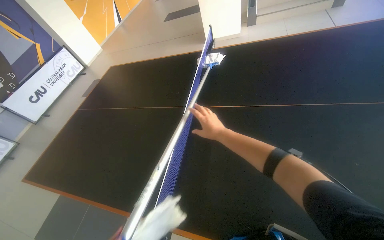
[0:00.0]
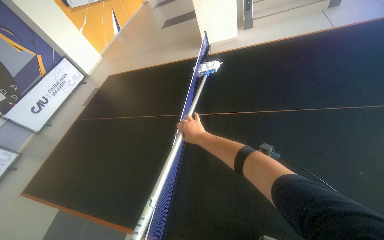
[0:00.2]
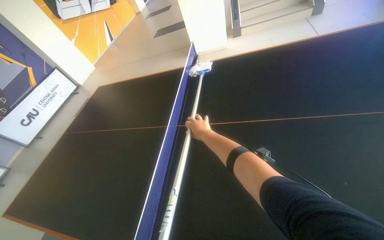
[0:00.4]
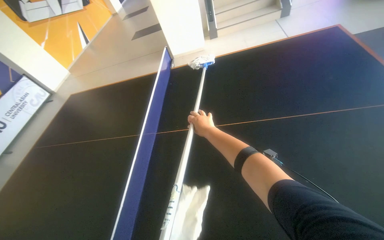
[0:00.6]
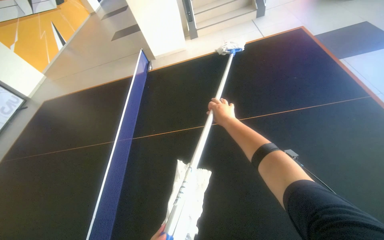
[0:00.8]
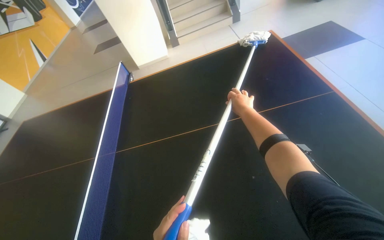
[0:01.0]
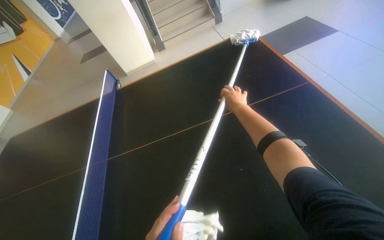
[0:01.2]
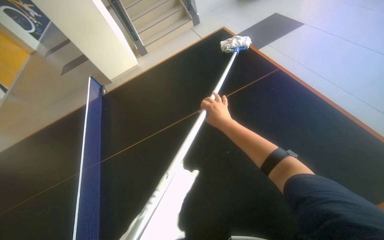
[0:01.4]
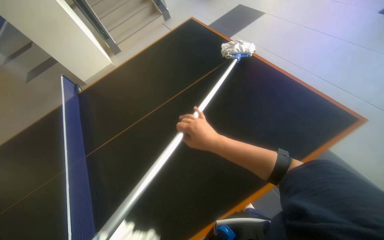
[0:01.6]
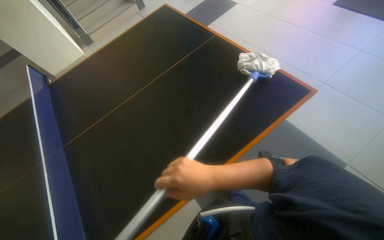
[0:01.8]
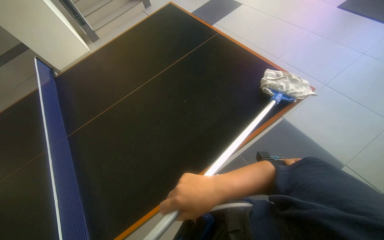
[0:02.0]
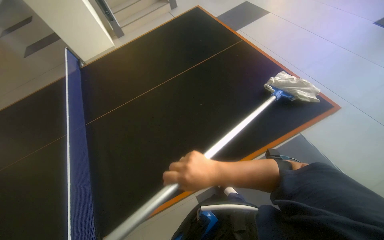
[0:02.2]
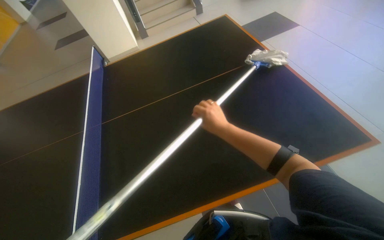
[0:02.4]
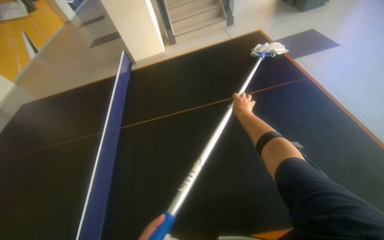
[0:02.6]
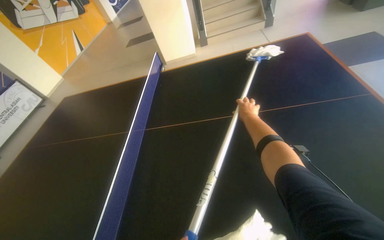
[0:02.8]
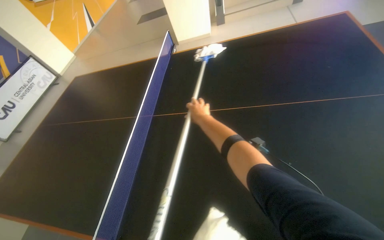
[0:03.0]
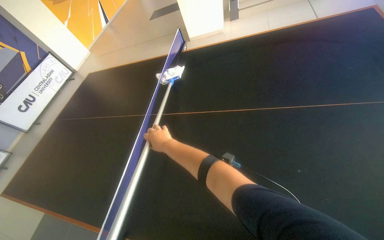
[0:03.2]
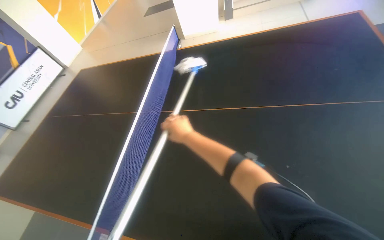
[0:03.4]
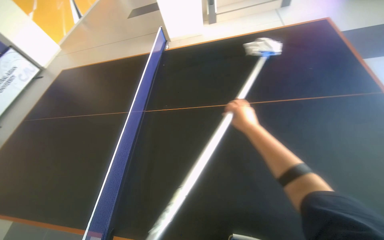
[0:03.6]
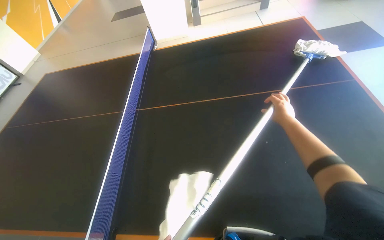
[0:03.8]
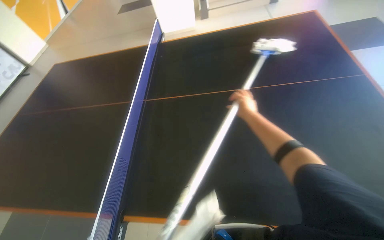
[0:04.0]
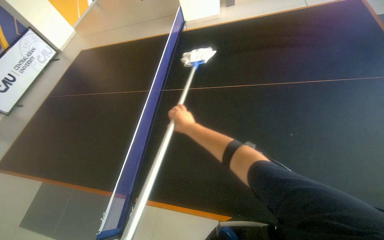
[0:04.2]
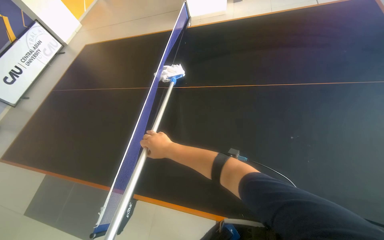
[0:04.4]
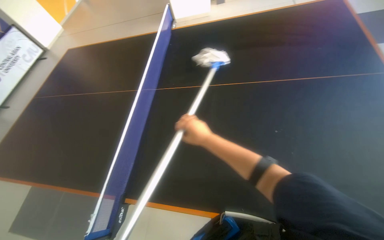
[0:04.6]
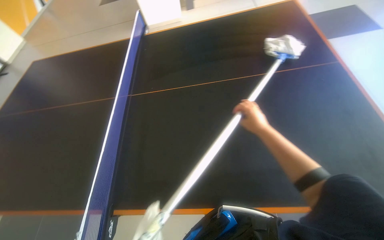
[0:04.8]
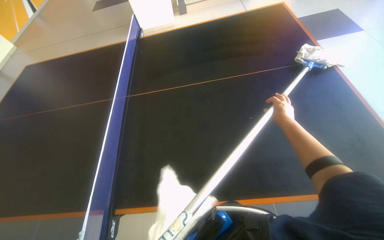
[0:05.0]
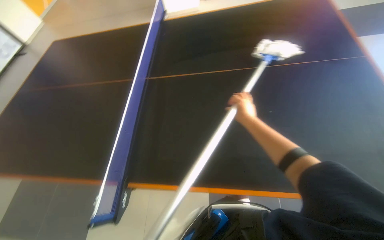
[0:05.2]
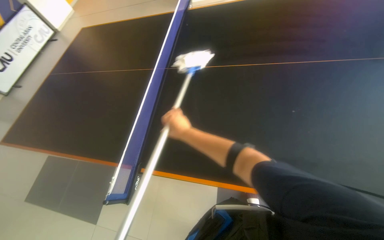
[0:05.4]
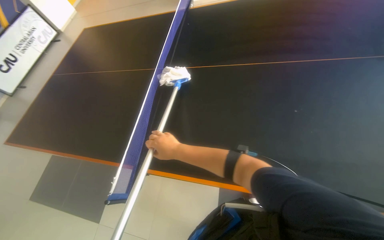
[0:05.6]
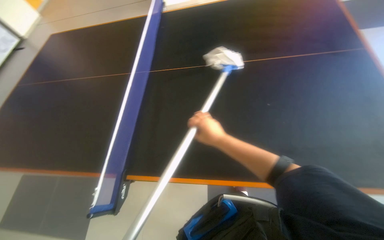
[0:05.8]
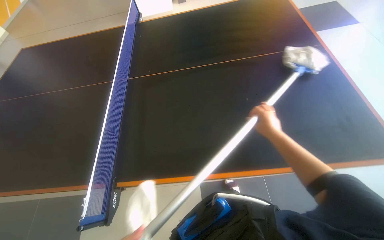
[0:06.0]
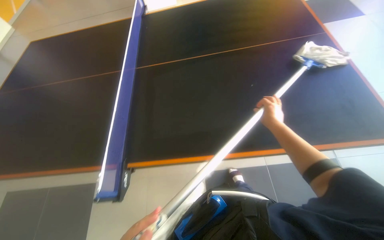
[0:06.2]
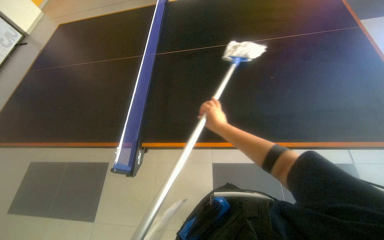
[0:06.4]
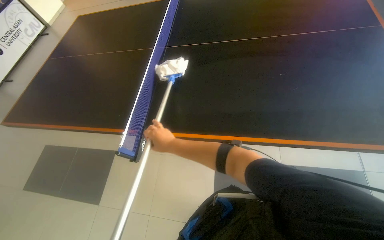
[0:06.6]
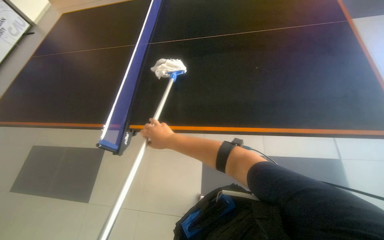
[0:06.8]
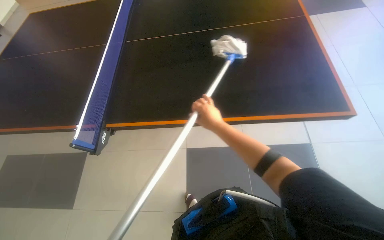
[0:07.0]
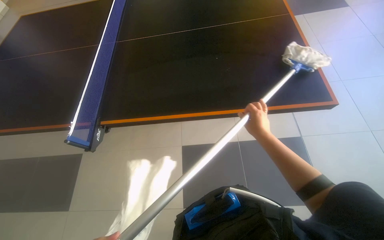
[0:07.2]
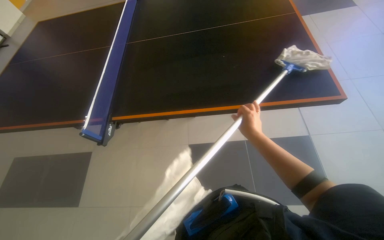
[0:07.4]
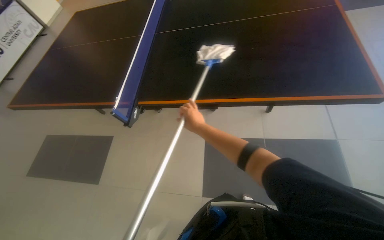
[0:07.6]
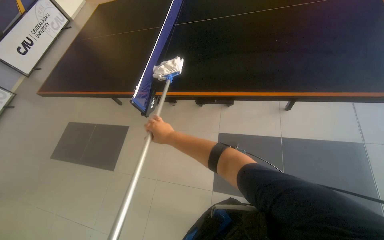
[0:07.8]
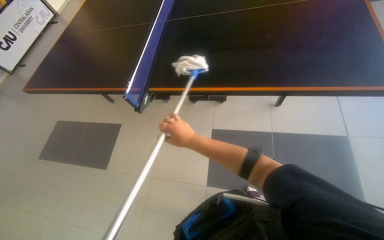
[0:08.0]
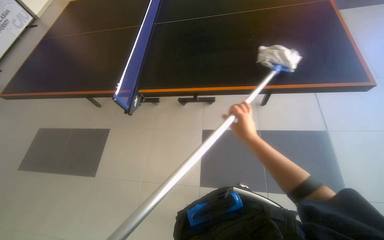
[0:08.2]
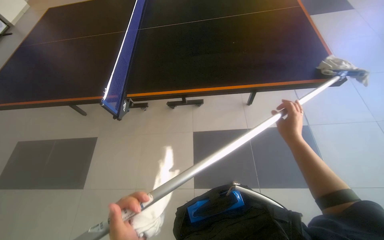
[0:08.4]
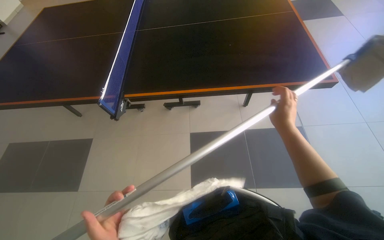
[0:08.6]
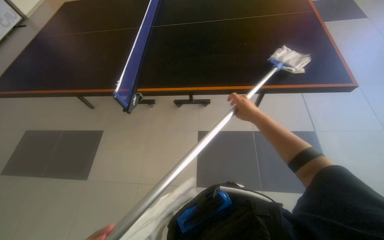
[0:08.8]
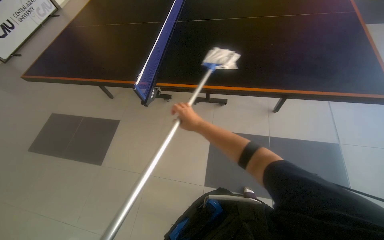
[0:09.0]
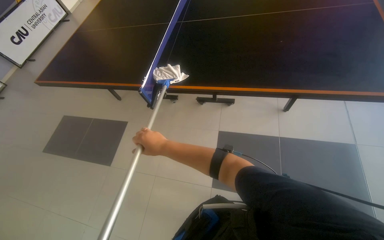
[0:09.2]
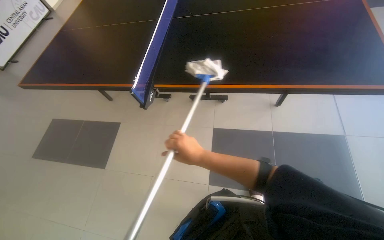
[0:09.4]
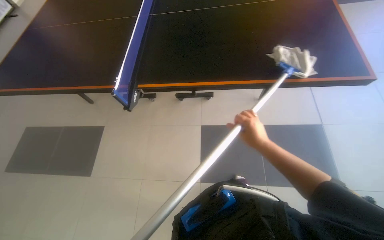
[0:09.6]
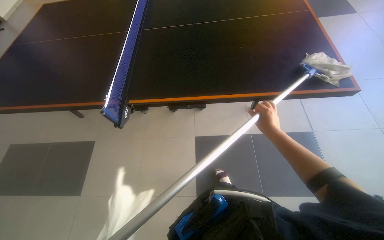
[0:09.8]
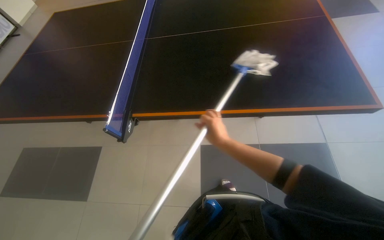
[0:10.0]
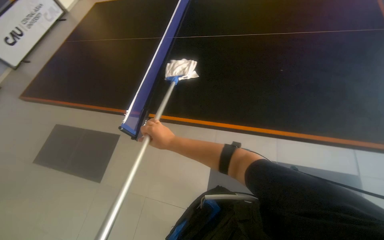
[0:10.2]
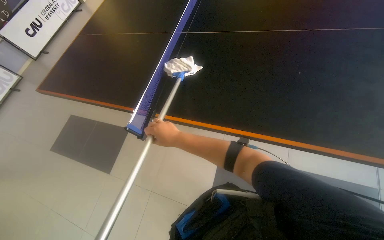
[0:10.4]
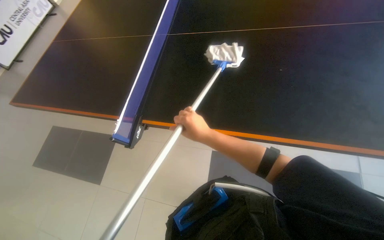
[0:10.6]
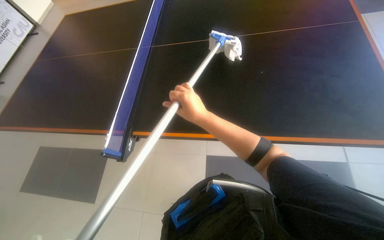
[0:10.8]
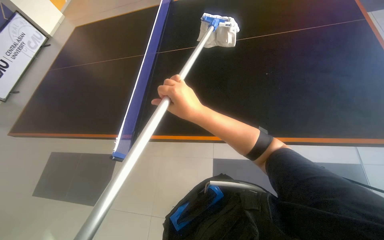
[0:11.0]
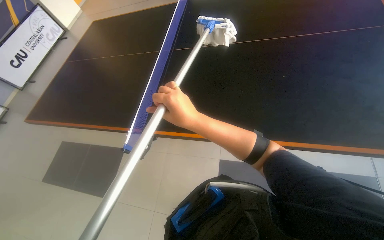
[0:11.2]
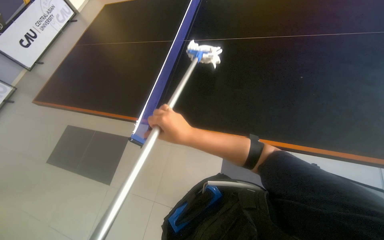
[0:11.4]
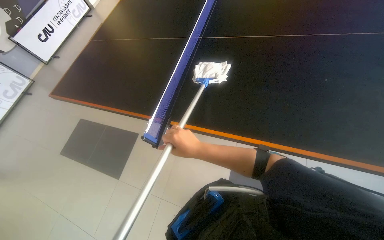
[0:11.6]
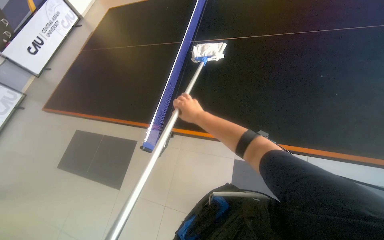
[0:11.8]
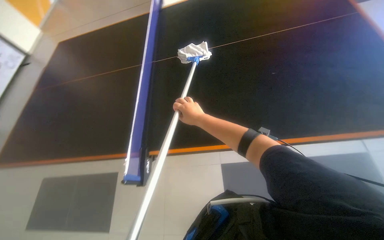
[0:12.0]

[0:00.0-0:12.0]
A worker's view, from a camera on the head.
Job: wiping surfaces.
The whole recording: Cleaning ping-pong table with mop. The worker cleans the surface of a ping-pong table using a mop.
0.0 to 1.6 s: The head turns to the right by some 40 degrees.
1.6 to 3.0 s: The head rotates some 35 degrees to the left.
3.0 to 4.4 s: The right hand goes left and right, some 40 cm each way, reversing 2 times.
4.4 to 6.0 s: The right hand moves left and right over roughly 40 cm, changing direction 2 times.
6.0 to 7.6 s: The wearer moves roughly 40 cm.
7.6 to 9.0 s: The right hand swings left and right, about 40 cm each way, with 2 reversals.
9.0 to 10.4 s: The right hand moves left and right over some 35 cm, changing direction 2 times.
10.4 to 12.0 s: The right hand moves up the picture, approximately 10 cm, and goes nearer to the camera and returns, roughly 5 cm each way.

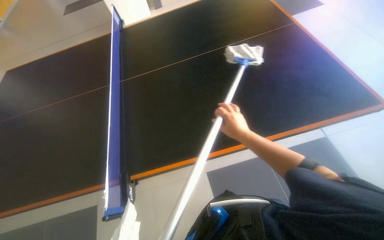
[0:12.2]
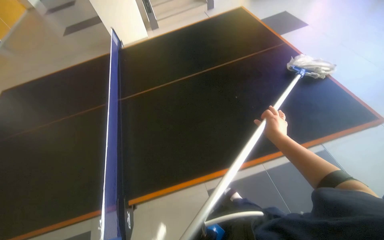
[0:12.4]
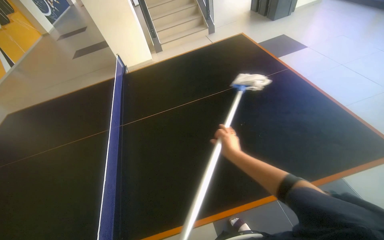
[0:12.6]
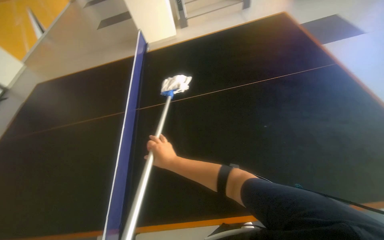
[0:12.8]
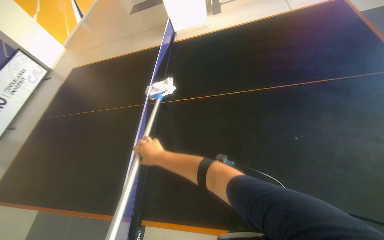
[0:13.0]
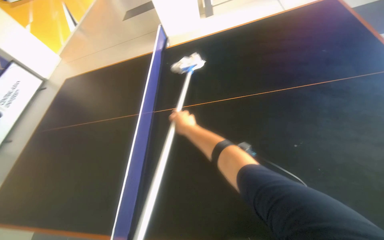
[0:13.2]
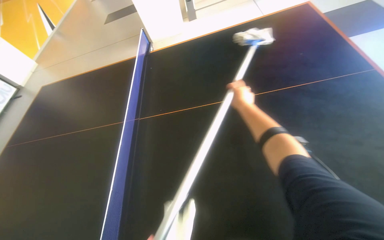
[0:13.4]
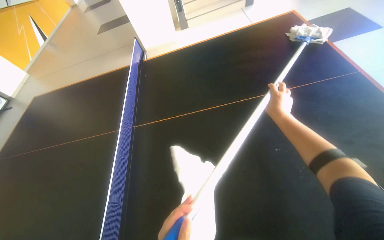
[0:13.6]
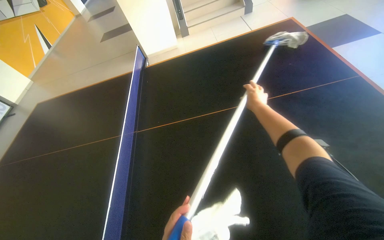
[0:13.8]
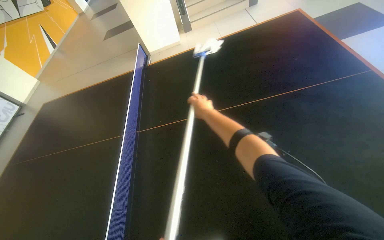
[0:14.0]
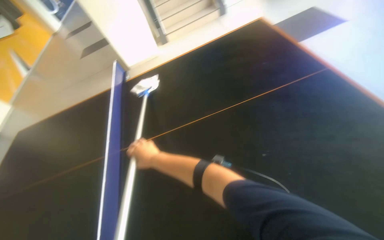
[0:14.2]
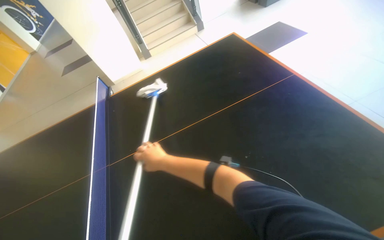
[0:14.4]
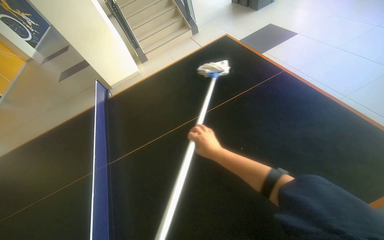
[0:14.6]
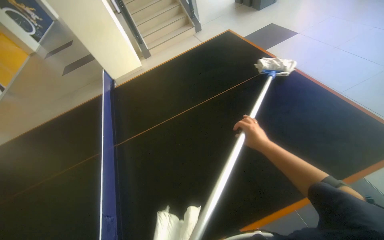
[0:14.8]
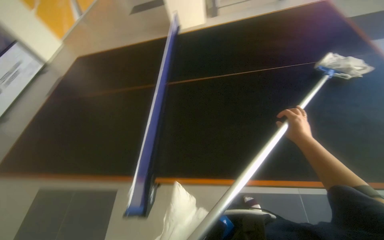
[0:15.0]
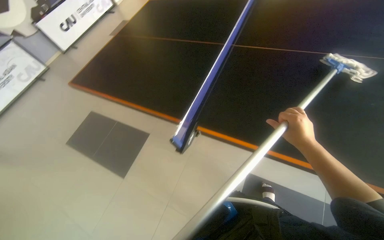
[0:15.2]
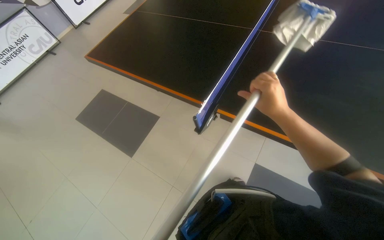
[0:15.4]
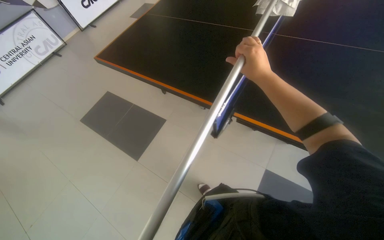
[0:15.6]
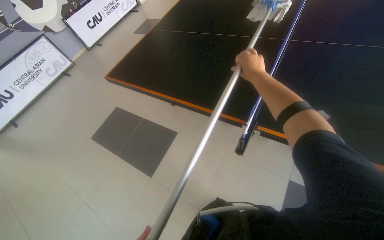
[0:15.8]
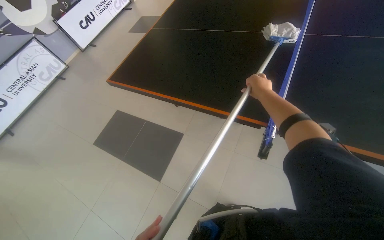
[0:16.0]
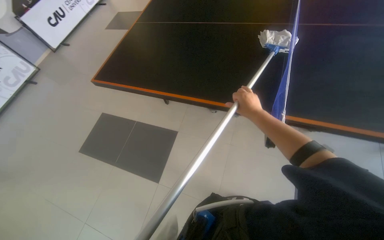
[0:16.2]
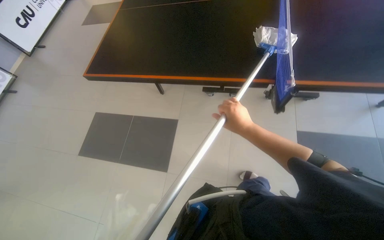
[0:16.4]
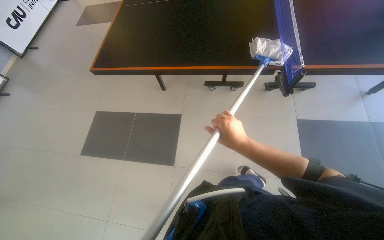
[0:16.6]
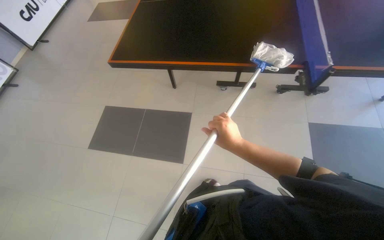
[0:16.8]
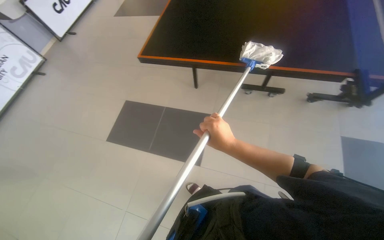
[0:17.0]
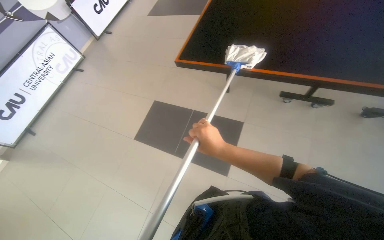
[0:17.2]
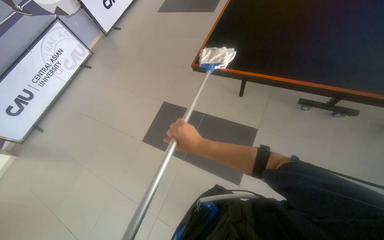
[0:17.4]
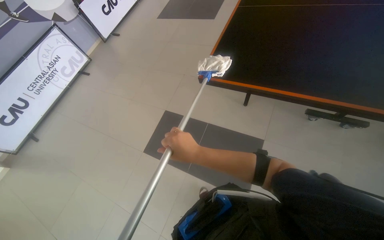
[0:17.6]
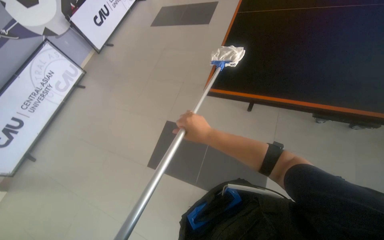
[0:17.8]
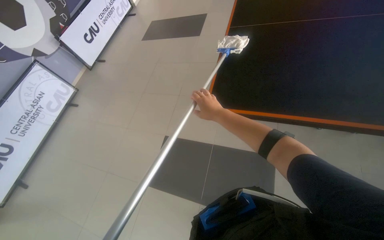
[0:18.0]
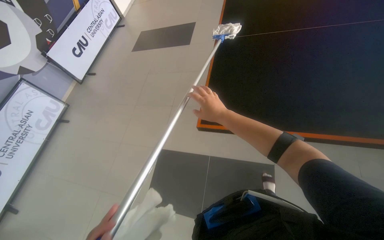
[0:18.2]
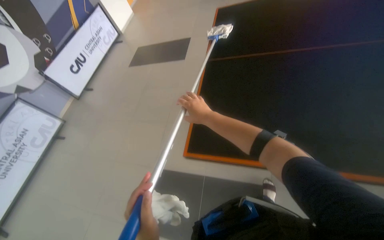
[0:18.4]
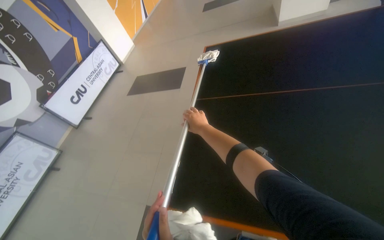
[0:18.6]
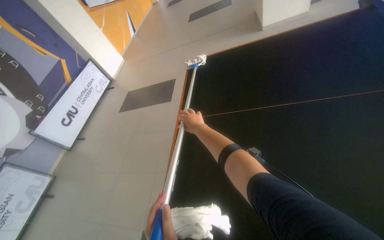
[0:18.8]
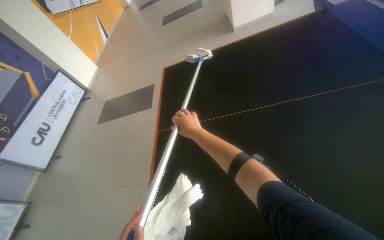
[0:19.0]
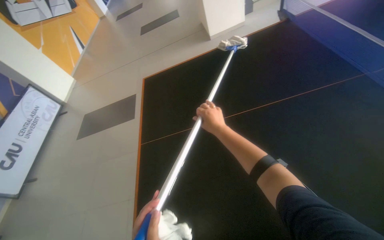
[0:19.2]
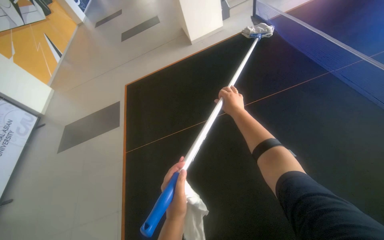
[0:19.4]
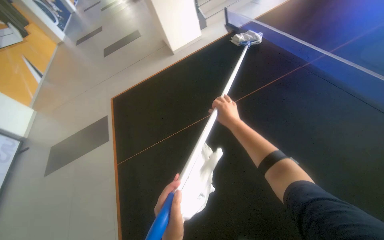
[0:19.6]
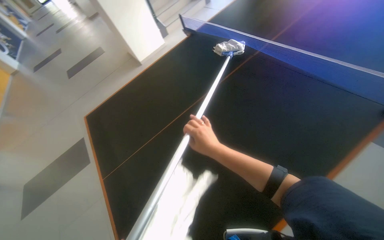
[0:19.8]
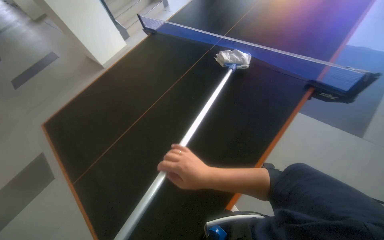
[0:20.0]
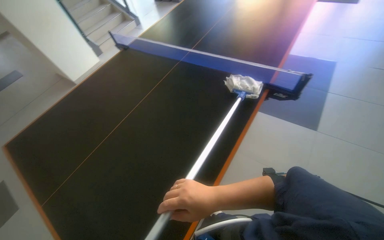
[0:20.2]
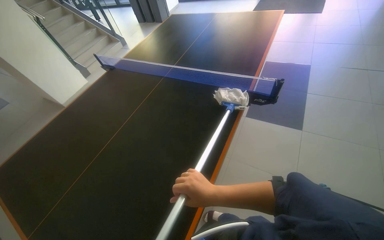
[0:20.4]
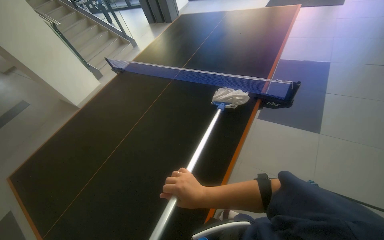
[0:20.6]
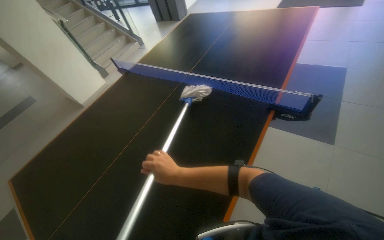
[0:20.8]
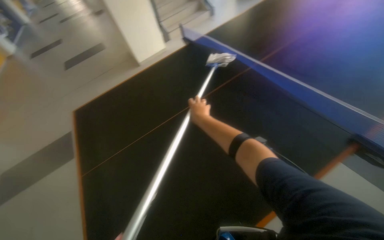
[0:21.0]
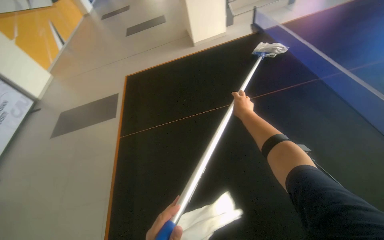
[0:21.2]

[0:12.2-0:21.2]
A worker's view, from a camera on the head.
Job: wiping surfaces.
The whole recording: Cleaning ping-pong table with mop. The worker cleans the surface of a ping-pong table using a mop.
12.2 to 13.8 s: The right hand moves left and right over some 40 cm, changing direction 2 times.
13.8 to 15.2 s: The right hand shifts about 50 cm nearer to the camera and down the picture, and goes to the left and returns, some 25 cm each way.
16.6 to 18.2 s: The camera is carried approximately 80 cm.
18.2 to 19.8 s: The head travels approximately 60 cm. The head rotates some 45 degrees to the right. The view tips upward by roughly 20 degrees.
19.8 to 21.2 s: The wearer's head swings about 25 degrees to the left.
